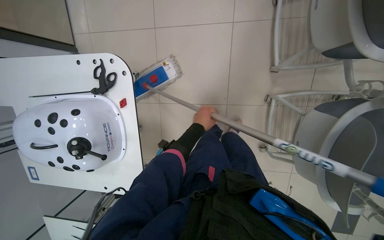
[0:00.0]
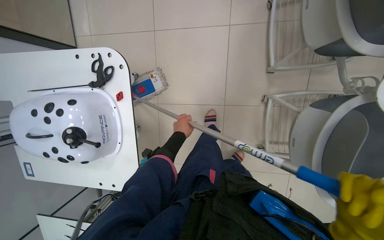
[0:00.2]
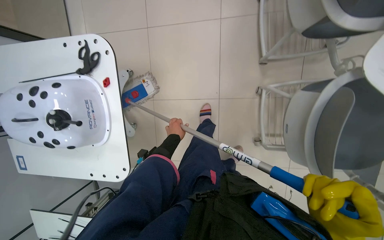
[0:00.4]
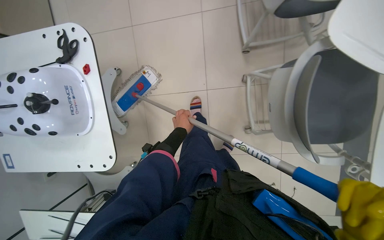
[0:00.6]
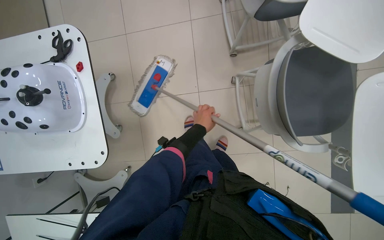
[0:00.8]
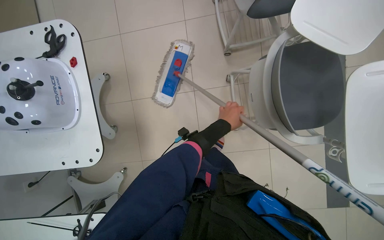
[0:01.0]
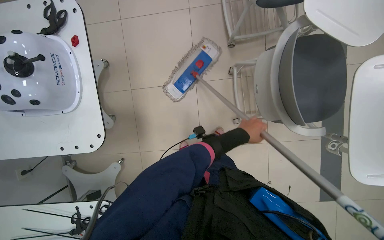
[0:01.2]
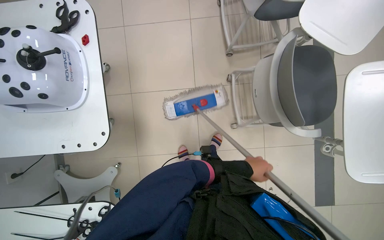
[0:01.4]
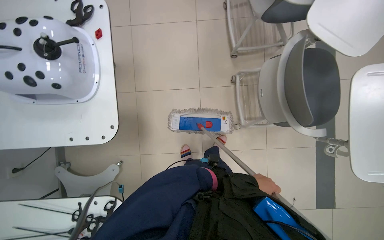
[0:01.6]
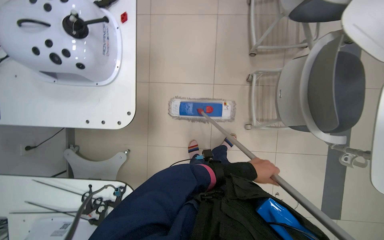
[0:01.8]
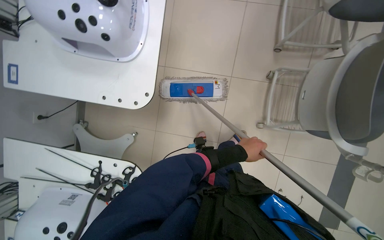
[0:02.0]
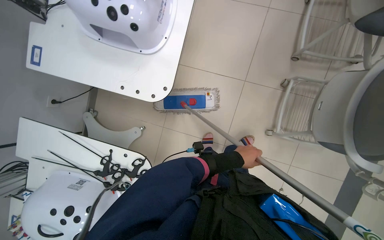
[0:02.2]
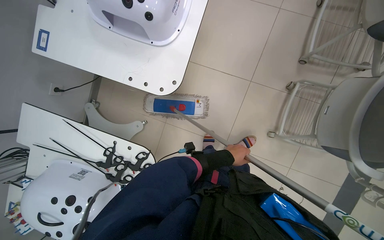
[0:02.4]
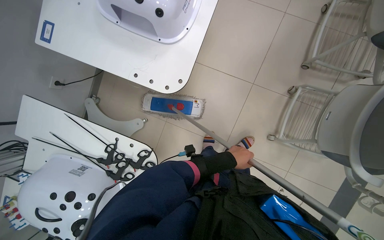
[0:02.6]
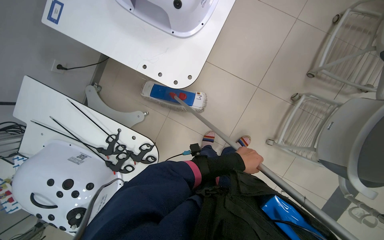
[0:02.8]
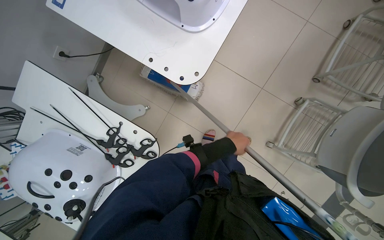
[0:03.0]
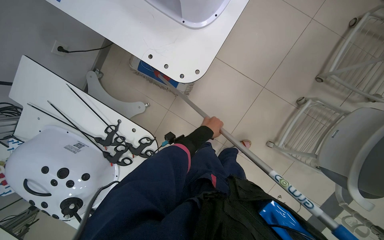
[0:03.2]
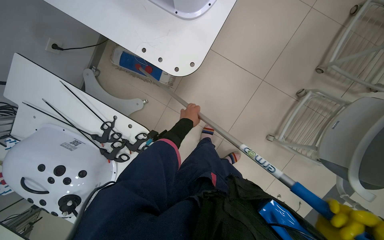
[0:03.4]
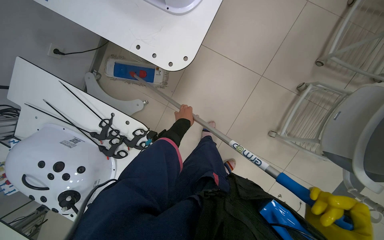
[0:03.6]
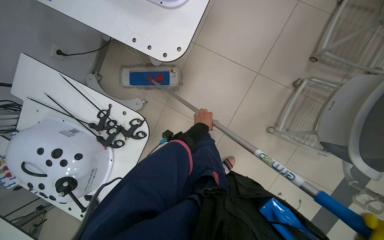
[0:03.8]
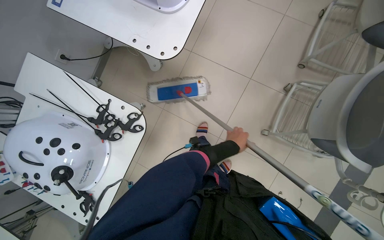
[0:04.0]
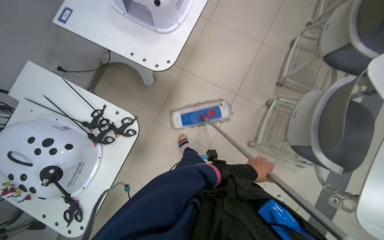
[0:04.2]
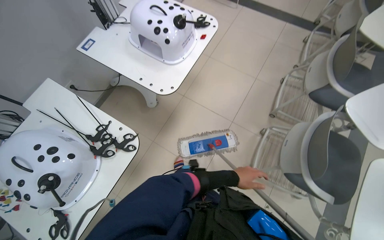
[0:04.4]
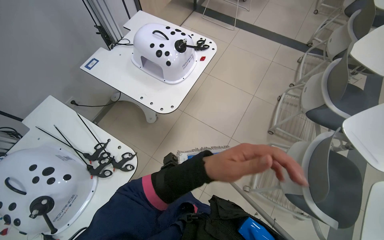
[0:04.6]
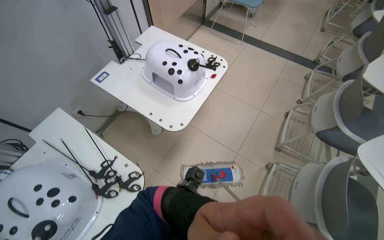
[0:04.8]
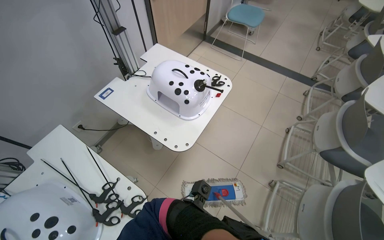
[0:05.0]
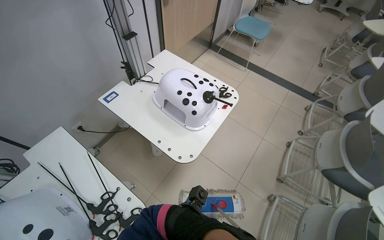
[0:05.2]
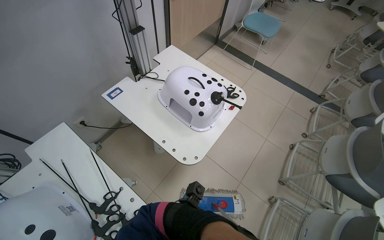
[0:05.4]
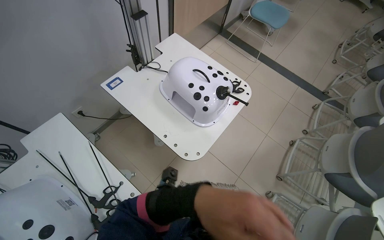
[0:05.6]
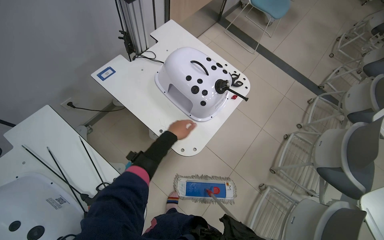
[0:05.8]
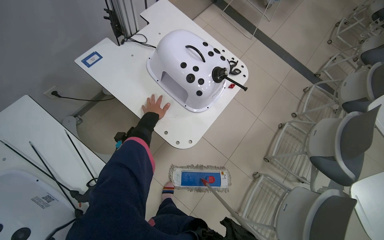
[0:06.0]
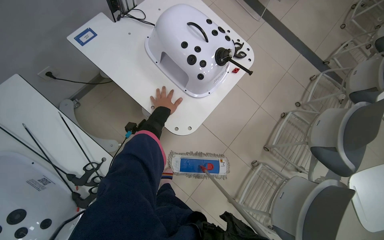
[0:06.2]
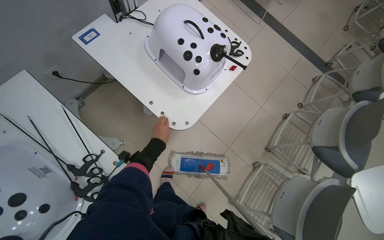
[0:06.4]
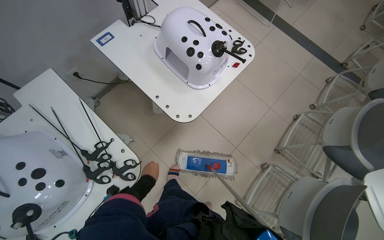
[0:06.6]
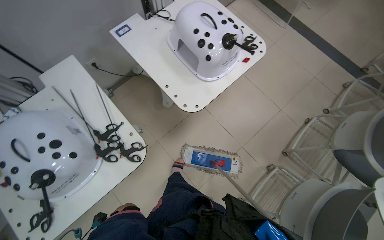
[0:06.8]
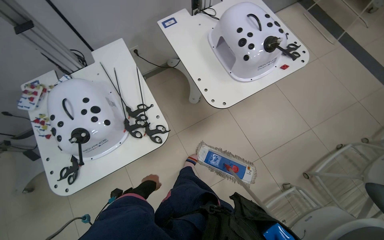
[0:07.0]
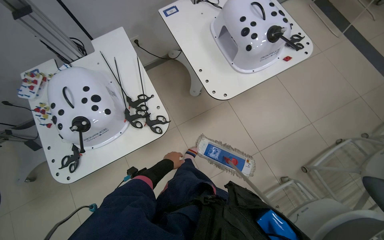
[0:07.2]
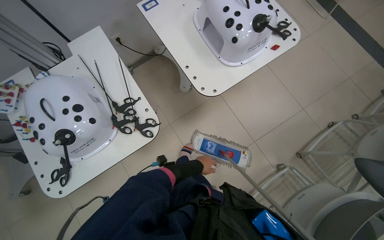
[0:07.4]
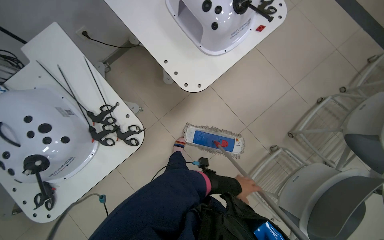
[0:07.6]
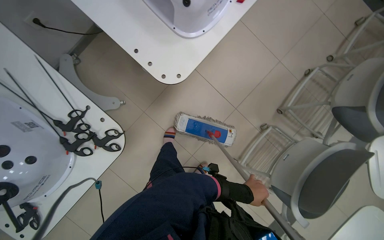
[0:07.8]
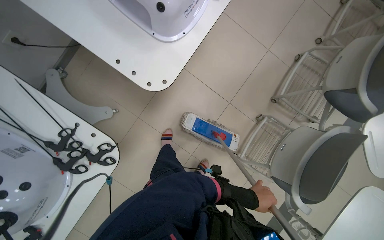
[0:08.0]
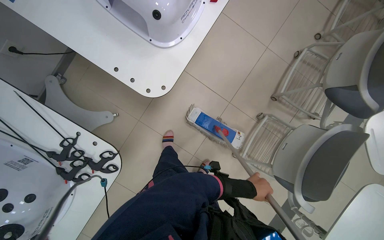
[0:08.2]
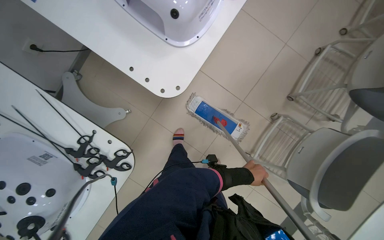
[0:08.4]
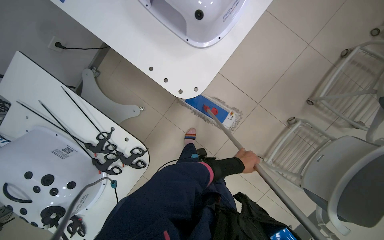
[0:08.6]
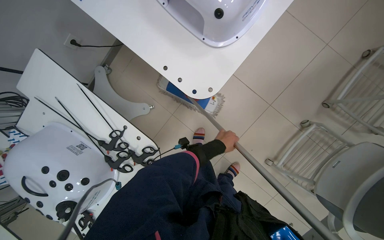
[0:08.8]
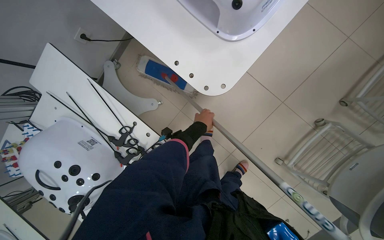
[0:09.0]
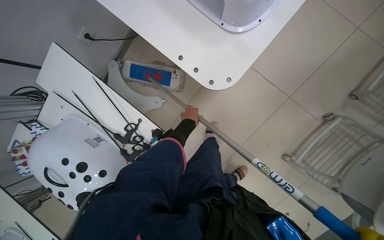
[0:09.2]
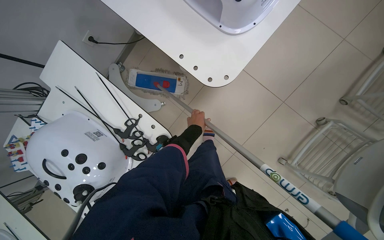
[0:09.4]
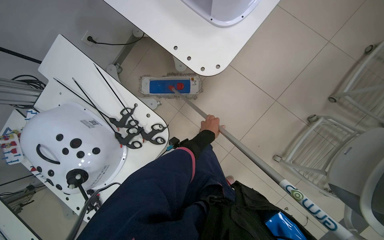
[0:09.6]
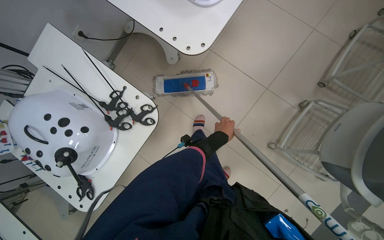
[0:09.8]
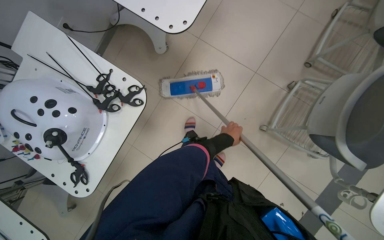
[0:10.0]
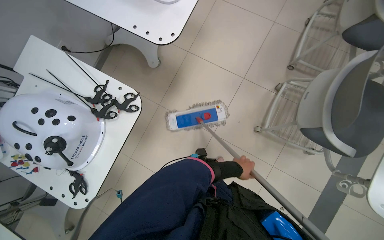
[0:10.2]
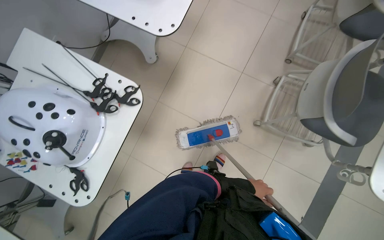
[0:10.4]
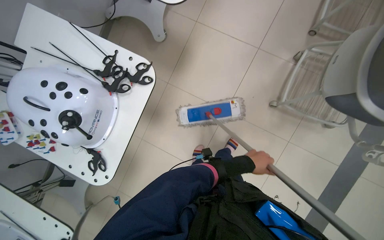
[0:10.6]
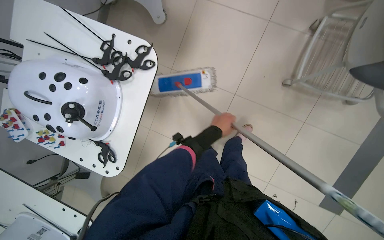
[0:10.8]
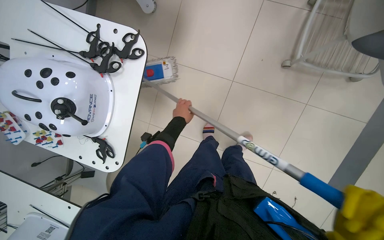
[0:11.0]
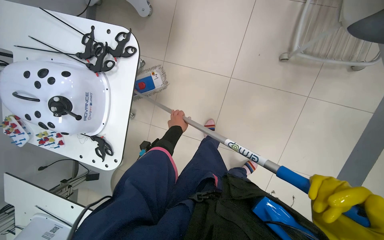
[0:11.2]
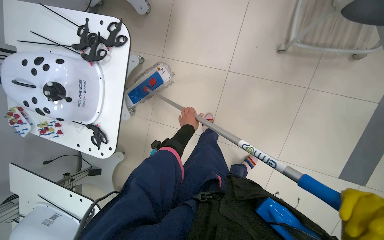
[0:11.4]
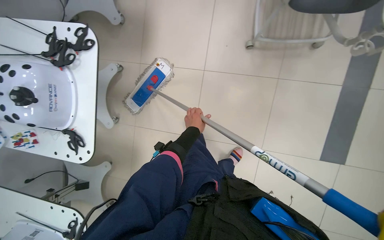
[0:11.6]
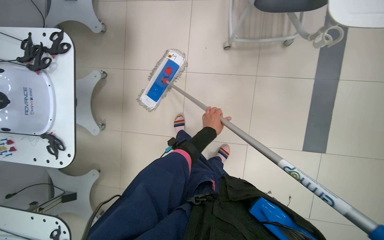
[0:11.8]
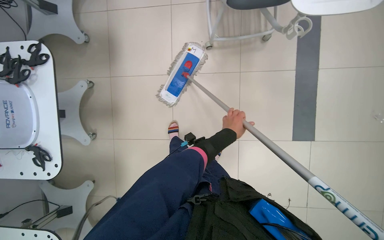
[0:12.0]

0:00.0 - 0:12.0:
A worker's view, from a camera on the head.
Job: mopping floor.
The whole recording: Mopping tiled floor. The worker mops the tiled floor, moving around obstacles.
0:00.0 - 0:01.6: The wearer moves about 50 cm. The view tips upward by some 15 degrees.
0:01.6 - 0:03.0: The scene turns some 35 degrees clockwise in the picture. The left hand shifts roughly 35 cm to the left and up the picture.
0:03.0 - 0:04.4: The camera pitches upward, by approximately 25 degrees. The left hand goes roughly 20 cm down the picture, and moves some 15 cm to the left and comes back.
0:04.4 - 0:06.0: The wearer moves about 40 cm.
0:07.6 - 0:09.0: The view tips downward by roughly 15 degrees. The left hand goes some 40 cm to the left and up the picture.
0:09.0 - 0:10.4: The head travels approximately 50 cm. The view tips upward by roughly 15 degrees.
0:10.4 - 0:12.0: The head travels about 50 cm. Everything in view rotates some 25 degrees counterclockwise.

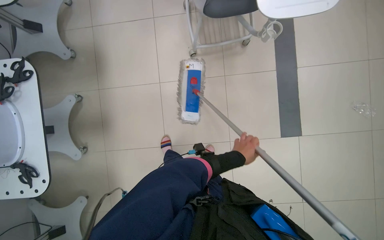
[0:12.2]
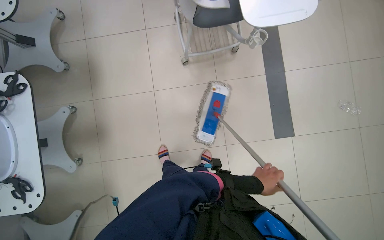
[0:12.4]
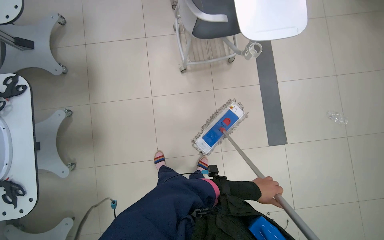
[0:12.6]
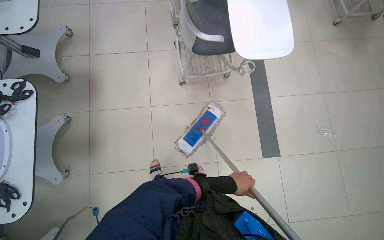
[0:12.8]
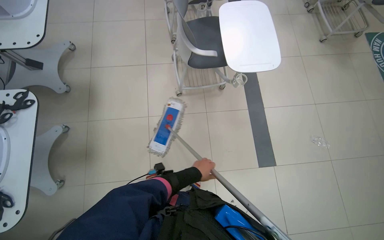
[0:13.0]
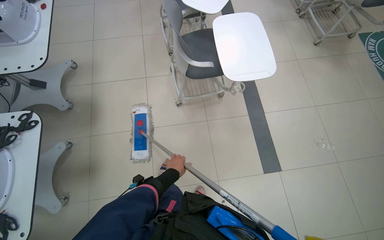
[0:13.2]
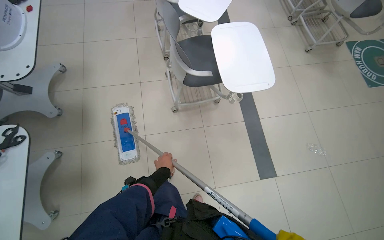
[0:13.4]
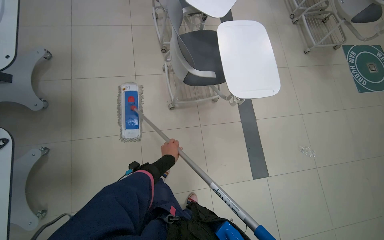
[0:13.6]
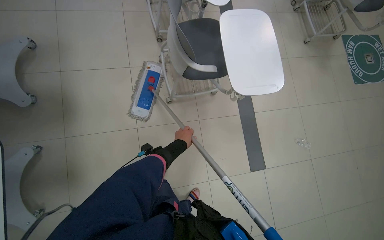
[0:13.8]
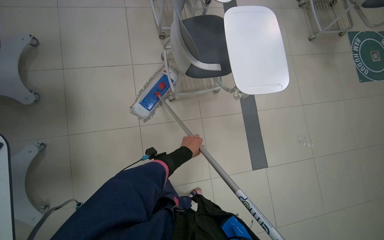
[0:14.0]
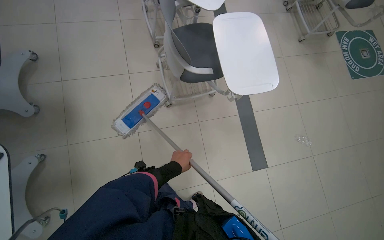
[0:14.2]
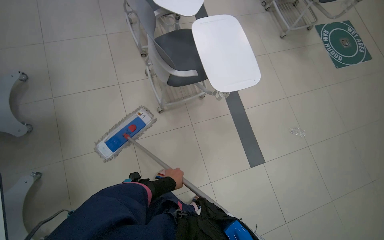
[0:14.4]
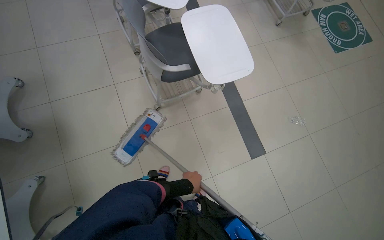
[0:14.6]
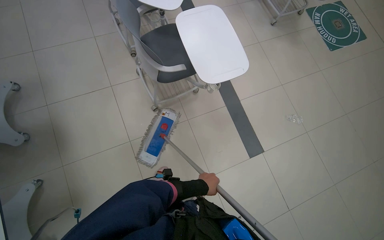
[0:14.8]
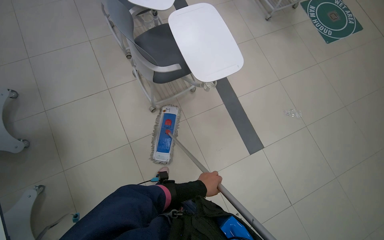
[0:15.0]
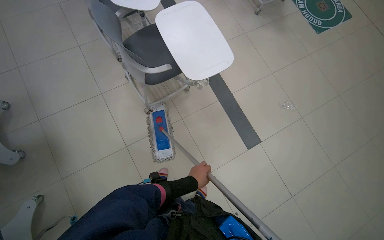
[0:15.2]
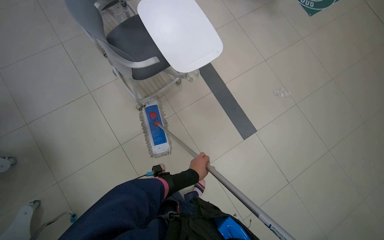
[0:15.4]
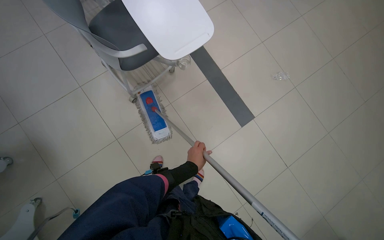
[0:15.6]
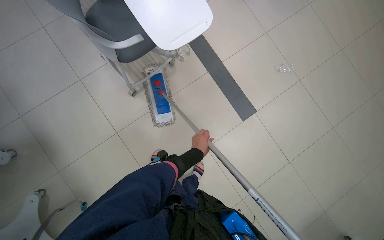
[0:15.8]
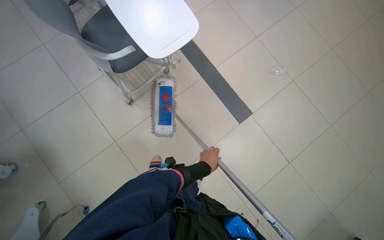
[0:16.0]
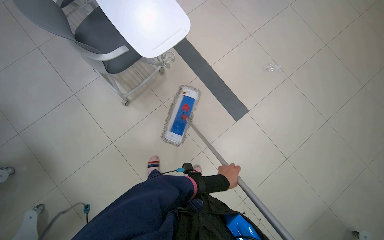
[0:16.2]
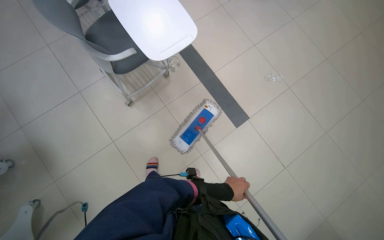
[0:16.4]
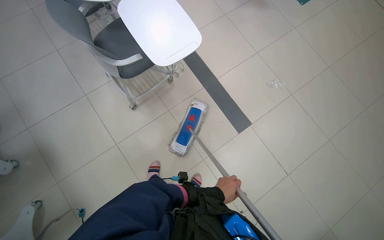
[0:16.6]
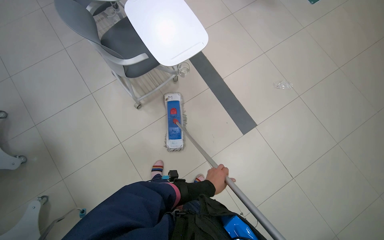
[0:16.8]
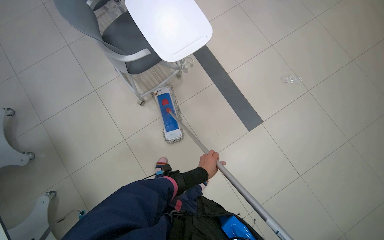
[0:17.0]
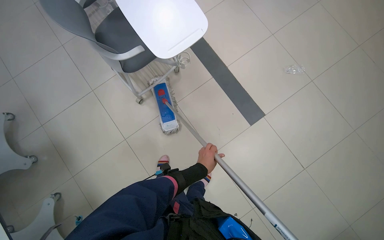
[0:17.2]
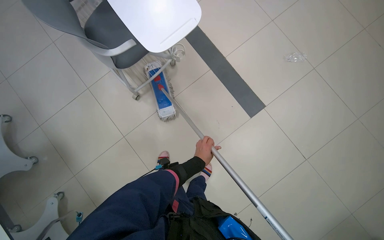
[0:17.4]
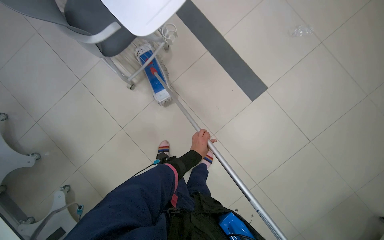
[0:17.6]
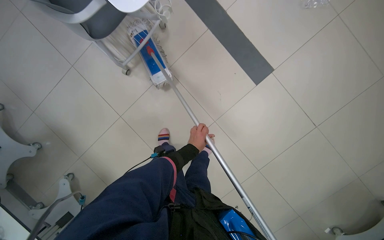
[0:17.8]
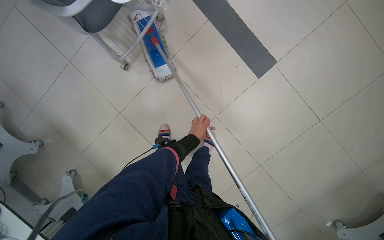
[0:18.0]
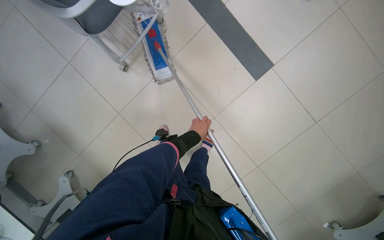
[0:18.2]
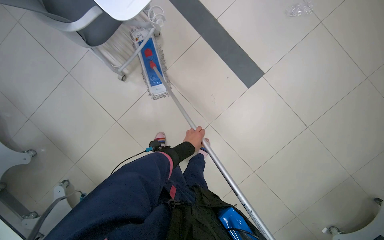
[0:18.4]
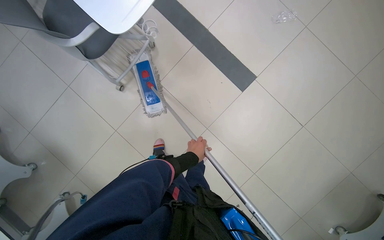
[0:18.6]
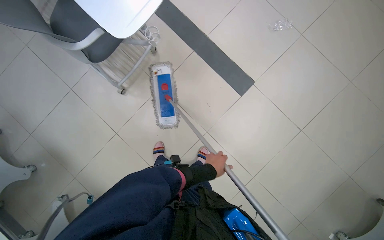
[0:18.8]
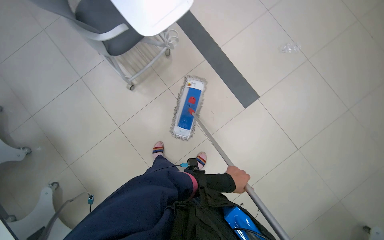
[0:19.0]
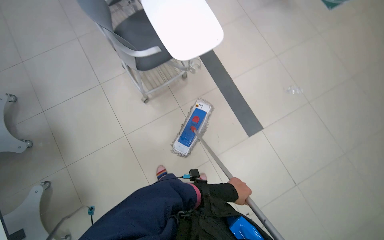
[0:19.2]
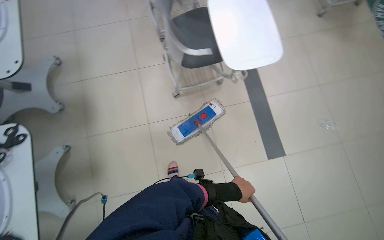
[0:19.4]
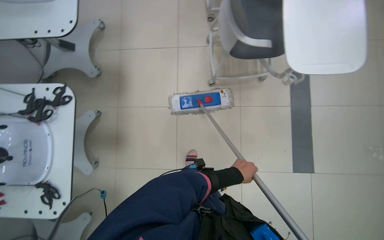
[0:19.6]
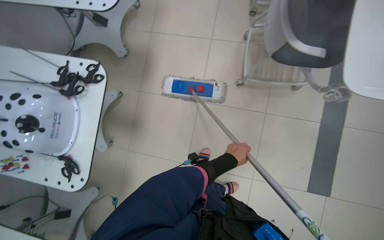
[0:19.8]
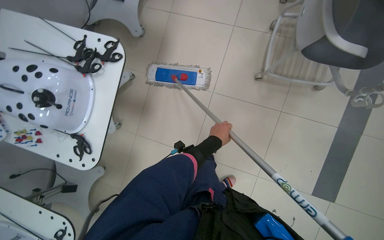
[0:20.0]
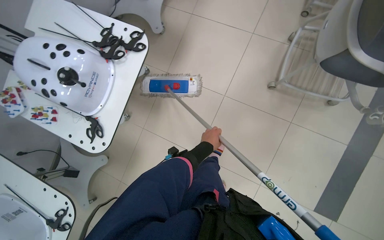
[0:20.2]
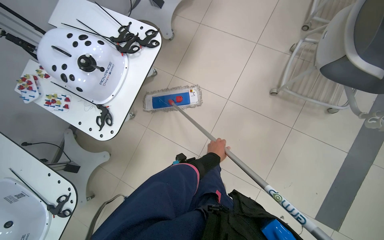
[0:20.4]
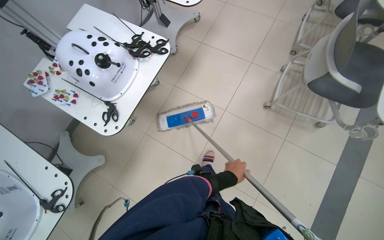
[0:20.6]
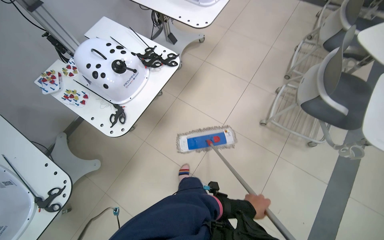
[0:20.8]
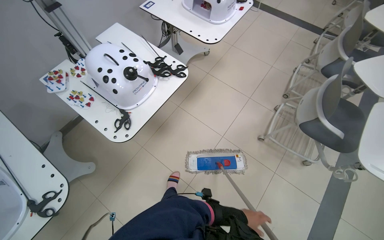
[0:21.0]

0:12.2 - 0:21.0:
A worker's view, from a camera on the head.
Job: mopping floor.
The whole recording: Mopping tiled floor. The worker mops the tiled floor, moving around obstacles.
0:12.2 - 0:13.6: The camera pitches upward, by about 15 degrees. The left hand shifts about 25 cm to the left.
0:13.6 - 0:15.2: The left hand heads to the right, down the picture and nearer to the camera, covering some 20 cm.
0:15.2 - 0:16.6: The left hand is displaced to the right by roughly 20 cm.
0:16.6 - 0:18.0: The wearer looks roughly 20 degrees further downward. The left hand shifts about 20 cm farther from the camera and up the picture.
0:18.0 - 0:19.6: The camera travels approximately 40 cm. The wearer looks roughly 15 degrees further upward. The scene rotates clockwise by approximately 45 degrees.
0:19.6 - 0:21.0: The camera is carried some 40 cm. The wearer looks some 15 degrees further upward. The scene turns about 40 degrees clockwise in the picture.
